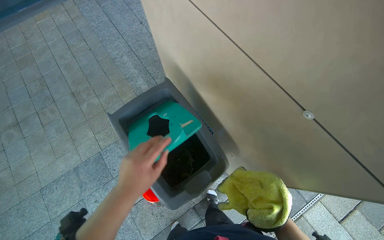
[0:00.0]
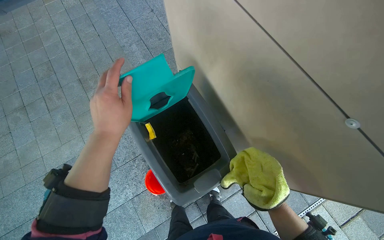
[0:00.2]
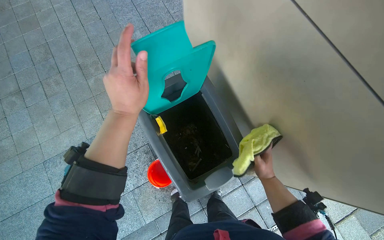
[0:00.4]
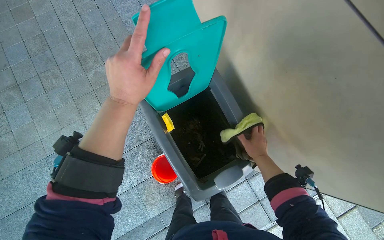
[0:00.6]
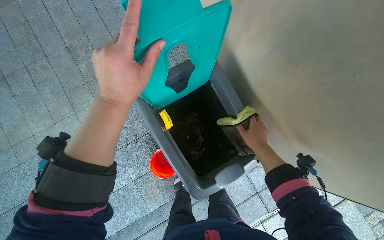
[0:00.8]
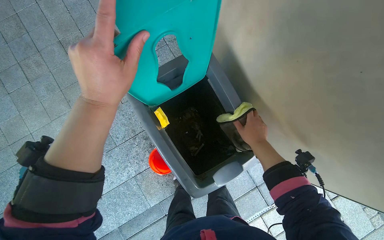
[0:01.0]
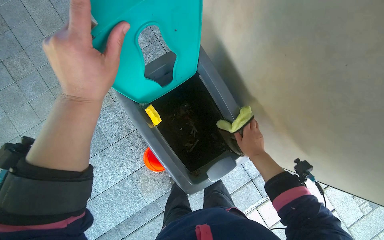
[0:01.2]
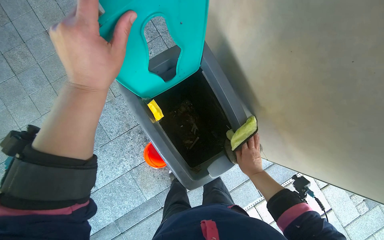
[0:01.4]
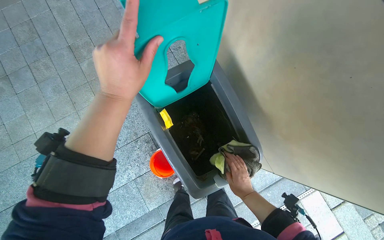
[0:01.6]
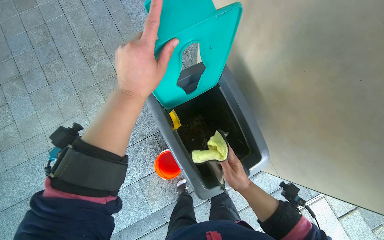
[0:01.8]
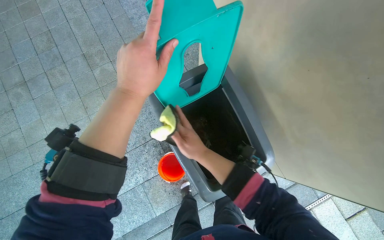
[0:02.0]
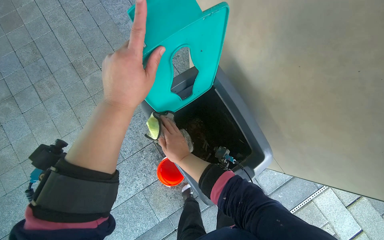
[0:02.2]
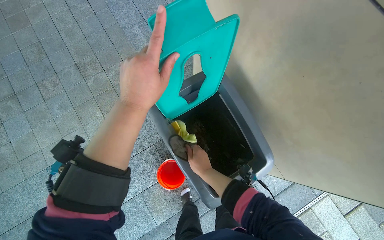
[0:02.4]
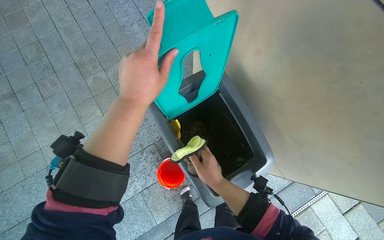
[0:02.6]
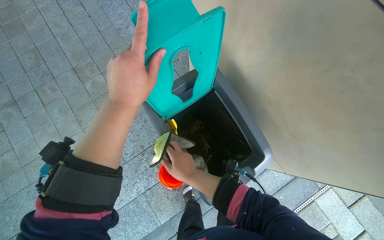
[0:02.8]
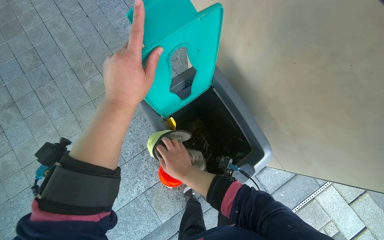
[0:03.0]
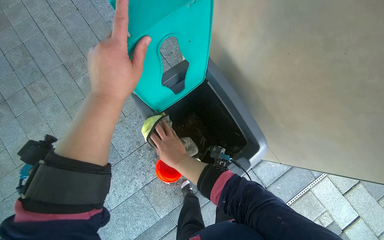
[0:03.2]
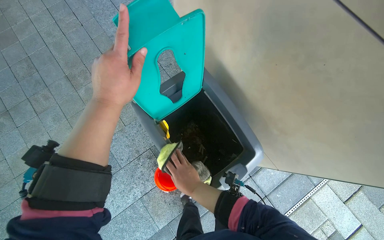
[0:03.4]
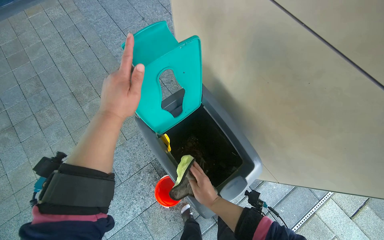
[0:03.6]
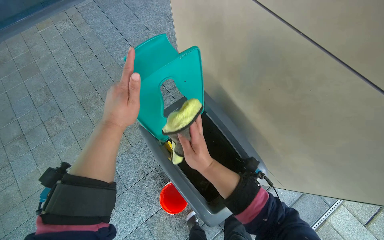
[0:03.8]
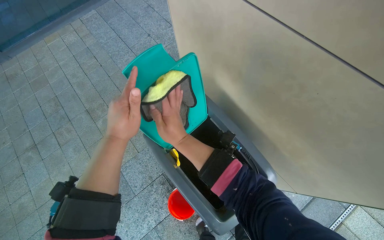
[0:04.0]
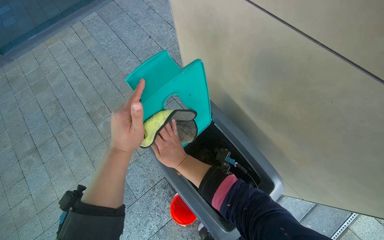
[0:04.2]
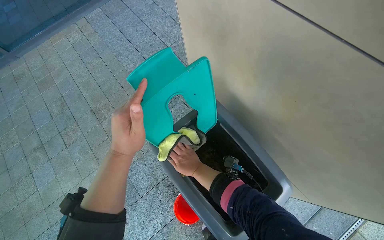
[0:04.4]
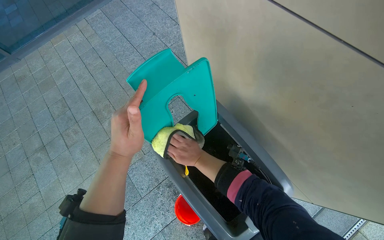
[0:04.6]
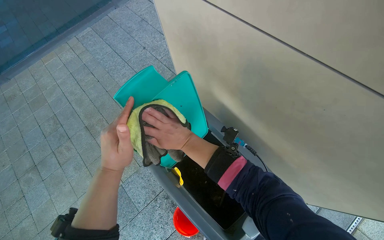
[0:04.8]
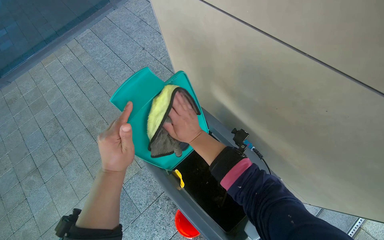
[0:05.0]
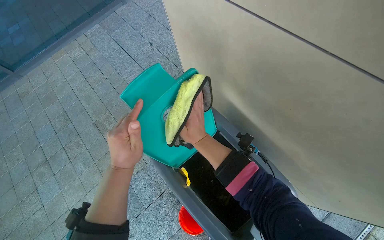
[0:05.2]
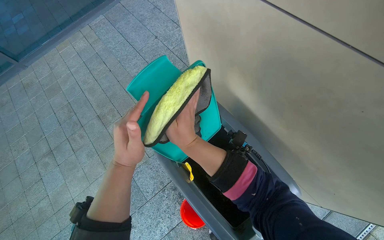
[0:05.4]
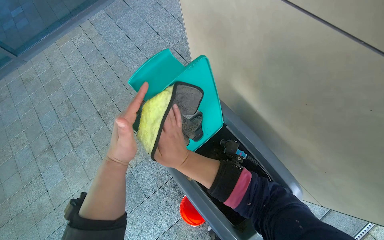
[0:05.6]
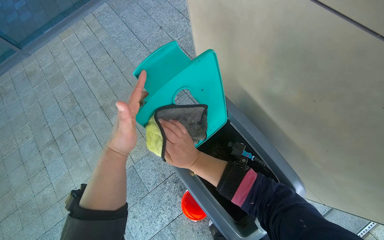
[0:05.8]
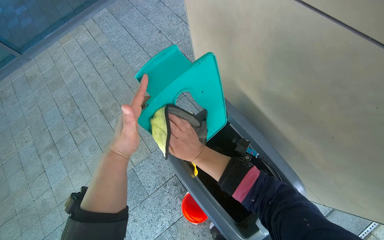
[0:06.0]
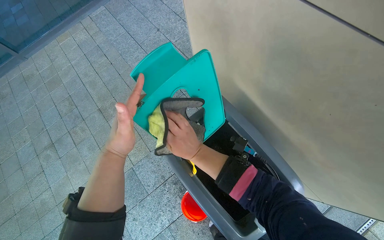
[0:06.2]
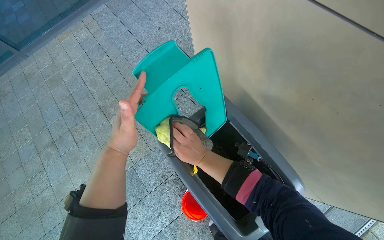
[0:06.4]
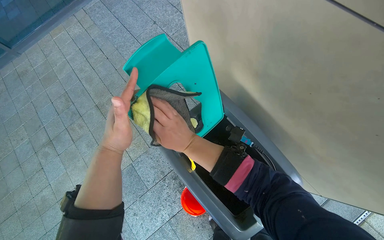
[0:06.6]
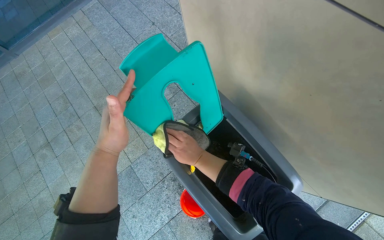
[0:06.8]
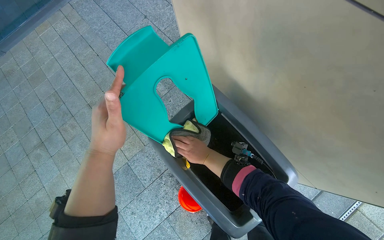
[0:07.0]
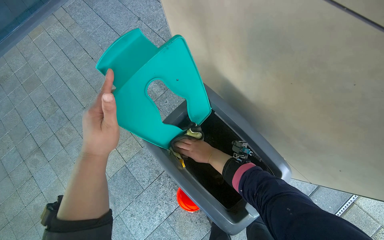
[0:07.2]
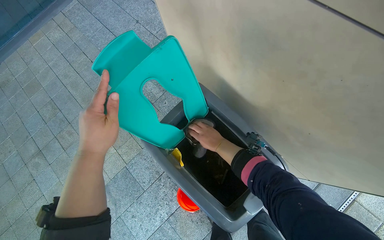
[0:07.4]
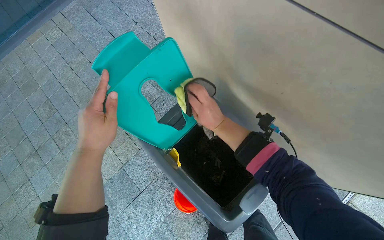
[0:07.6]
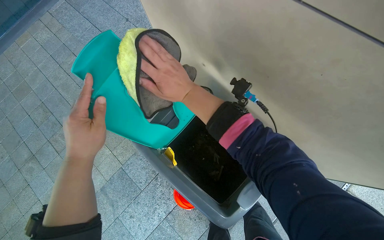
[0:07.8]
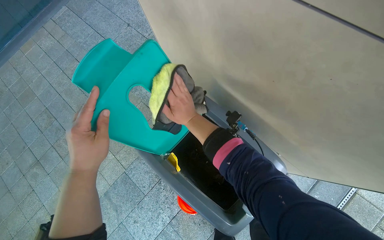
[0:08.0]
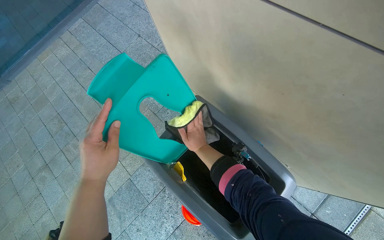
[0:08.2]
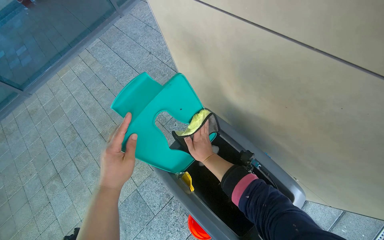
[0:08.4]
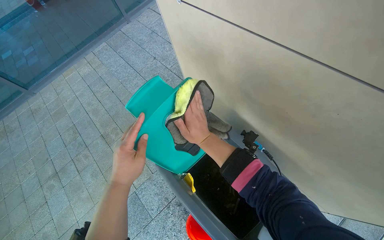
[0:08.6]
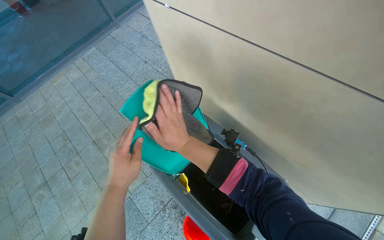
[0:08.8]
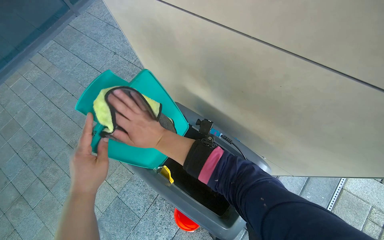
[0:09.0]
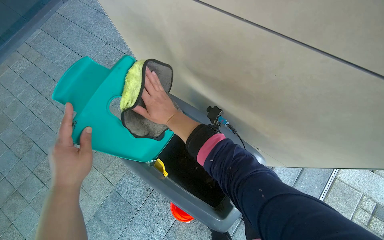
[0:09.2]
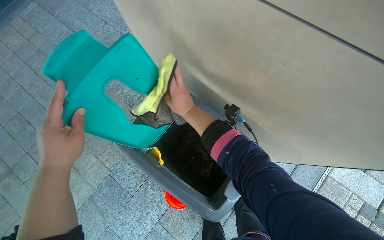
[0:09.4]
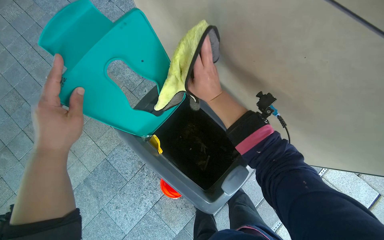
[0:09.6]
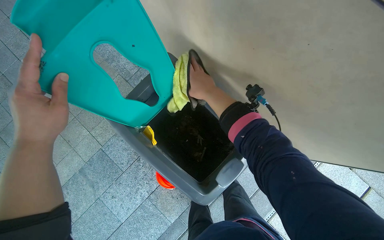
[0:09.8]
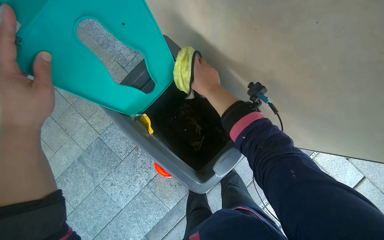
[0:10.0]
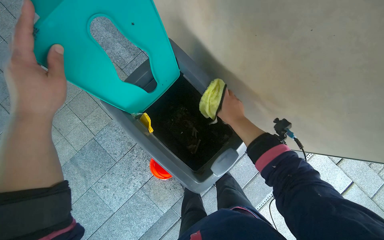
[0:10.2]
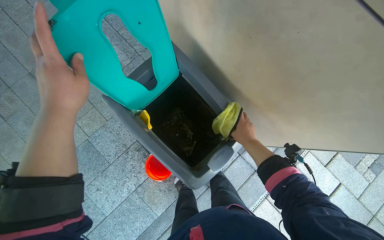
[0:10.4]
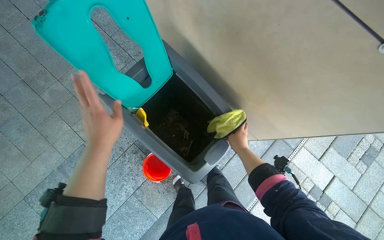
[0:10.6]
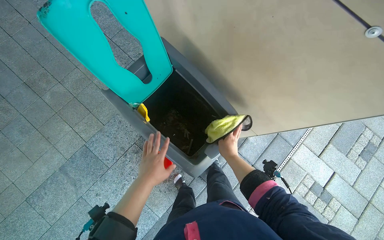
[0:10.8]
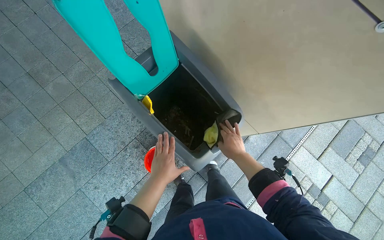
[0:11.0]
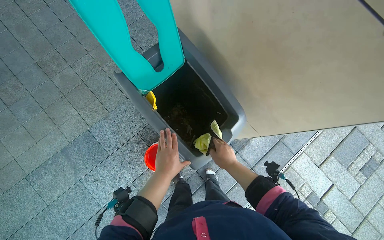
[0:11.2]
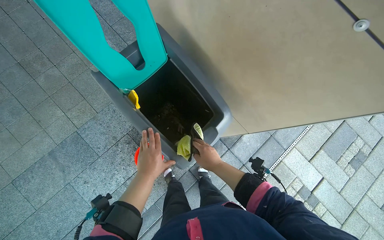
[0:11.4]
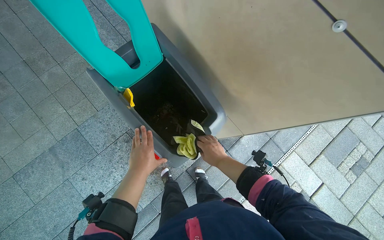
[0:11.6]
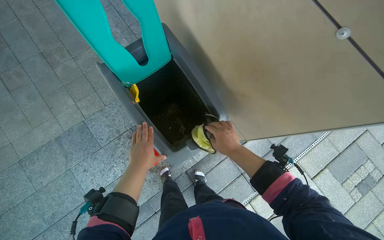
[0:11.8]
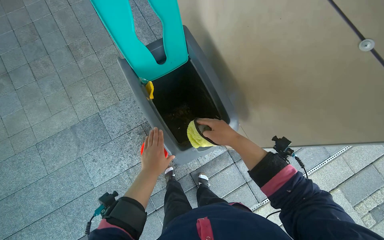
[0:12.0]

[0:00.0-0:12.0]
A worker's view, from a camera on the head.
Job: managing trash.
The whole recording: Cleaning outdoor trash bin. The worker cleans an outdoor trash bin using a cloth and a bucket of water.
0.0 to 1.6 s: The right hand heads farther from the camera, covering roughly 25 cm; the left hand is displaced up the picture by approximately 20 cm.
1.6 to 3.0 s: The right hand swings left and right, some 25 cm each way, with 2 reversals.
3.0 to 4.4 s: The right hand is displaced farther from the camera by roughly 10 cm, and travels up the picture and back again, some 20 cm each way.
6.0 to 7.6 s: The right hand moves to the right, approximately 15 cm, and travels farther from the camera and back again, about 10 cm each way.
7.6 to 9.0 s: The right hand goes approximately 20 cm to the left and nearer to the camera.
9.0 to 10.4 s: The camera pitches downward, by about 15 degrees. The right hand heads to the right and farther from the camera, covering approximately 40 cm.
10.4 to 12.0 s: The left hand shifts some 35 cm down the picture and to the right, while the right hand heads nearer to the camera, covering roughly 15 cm.

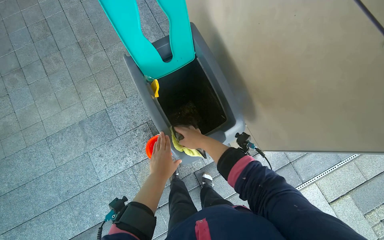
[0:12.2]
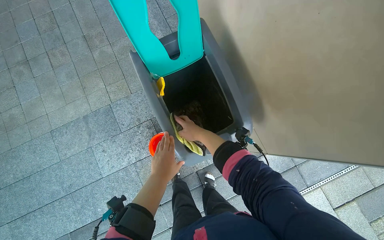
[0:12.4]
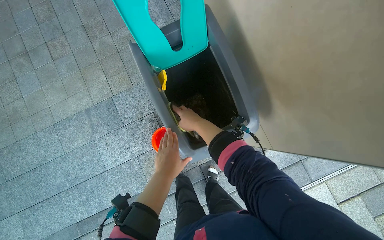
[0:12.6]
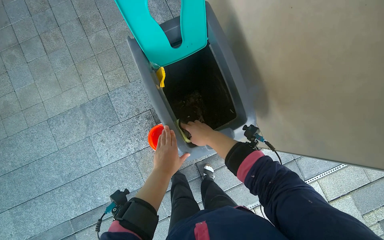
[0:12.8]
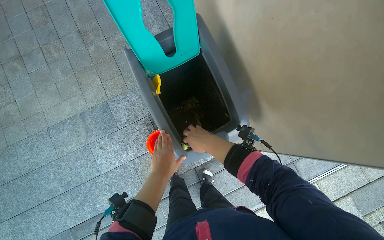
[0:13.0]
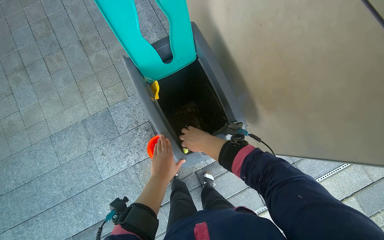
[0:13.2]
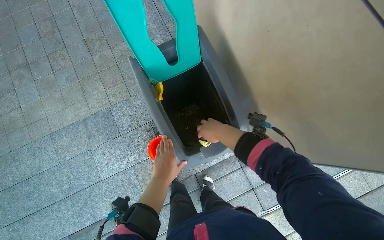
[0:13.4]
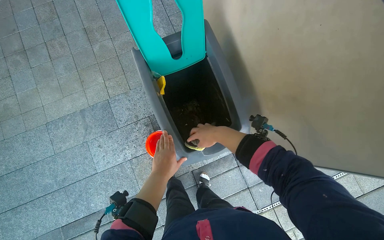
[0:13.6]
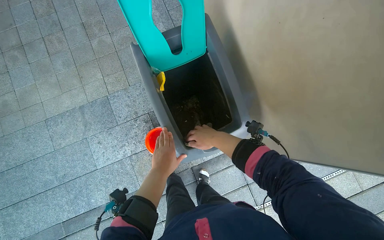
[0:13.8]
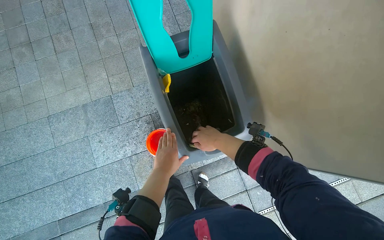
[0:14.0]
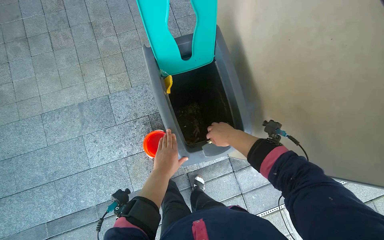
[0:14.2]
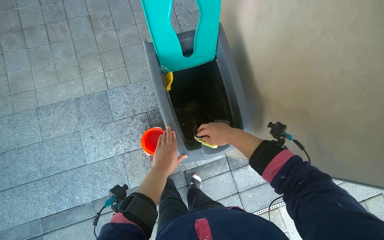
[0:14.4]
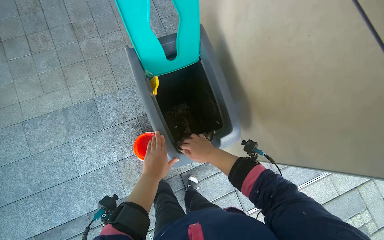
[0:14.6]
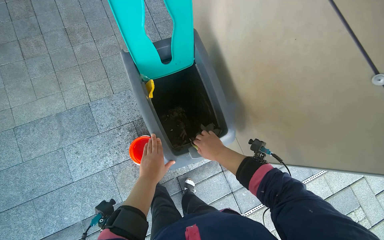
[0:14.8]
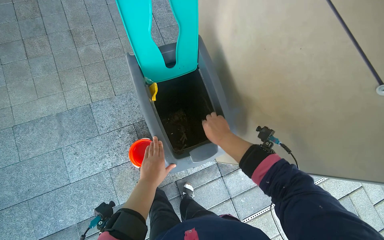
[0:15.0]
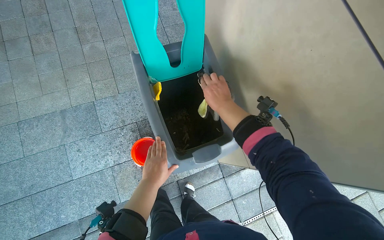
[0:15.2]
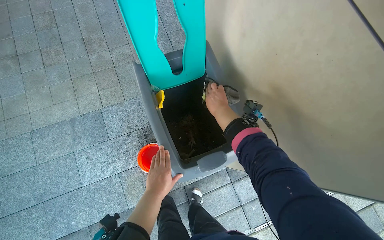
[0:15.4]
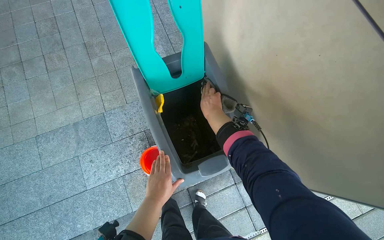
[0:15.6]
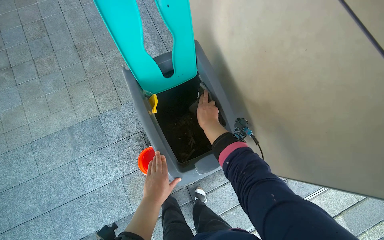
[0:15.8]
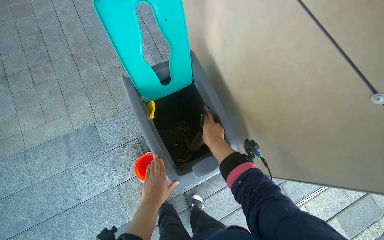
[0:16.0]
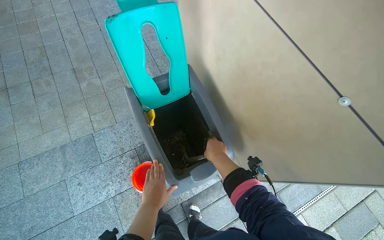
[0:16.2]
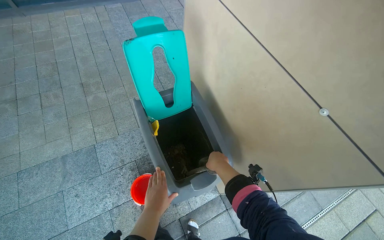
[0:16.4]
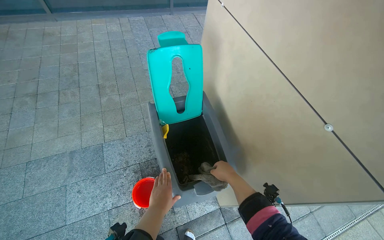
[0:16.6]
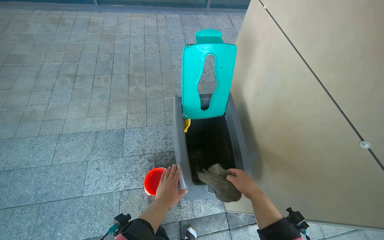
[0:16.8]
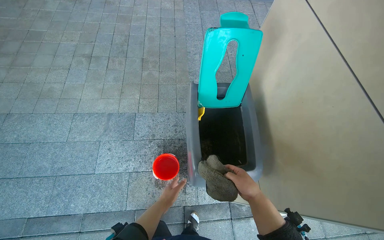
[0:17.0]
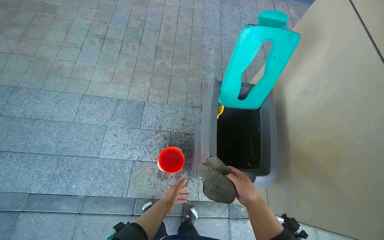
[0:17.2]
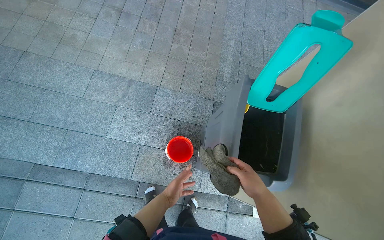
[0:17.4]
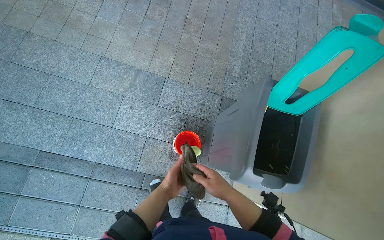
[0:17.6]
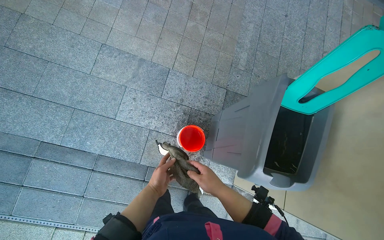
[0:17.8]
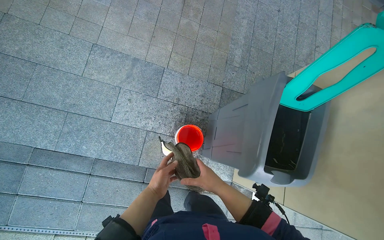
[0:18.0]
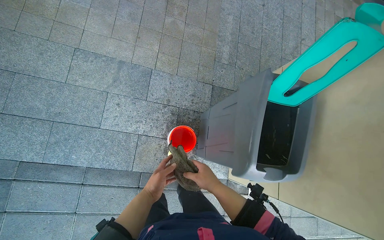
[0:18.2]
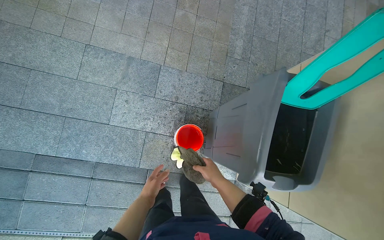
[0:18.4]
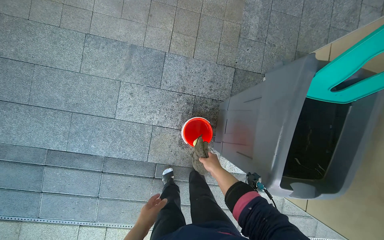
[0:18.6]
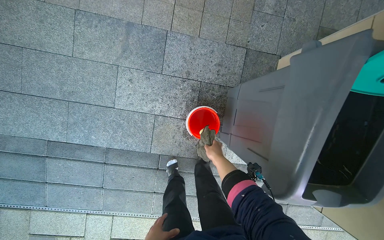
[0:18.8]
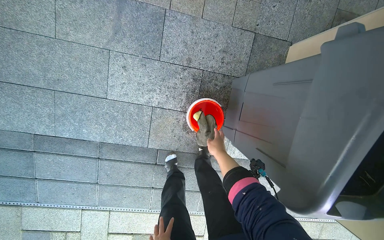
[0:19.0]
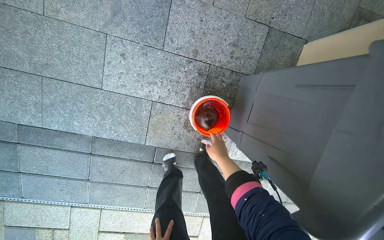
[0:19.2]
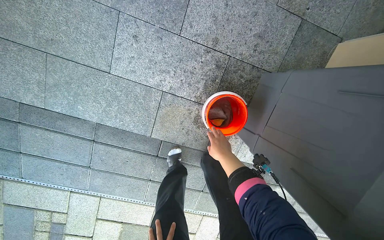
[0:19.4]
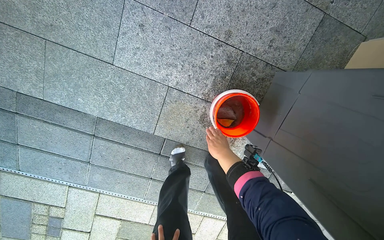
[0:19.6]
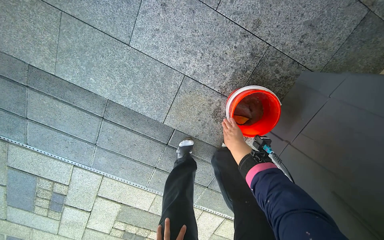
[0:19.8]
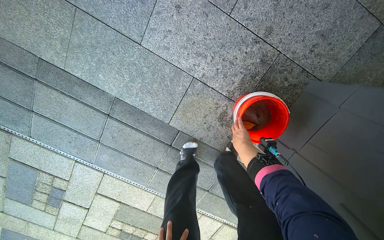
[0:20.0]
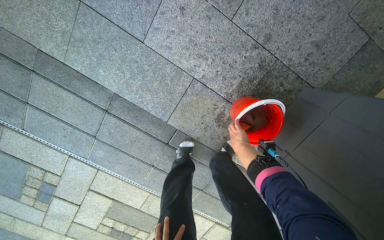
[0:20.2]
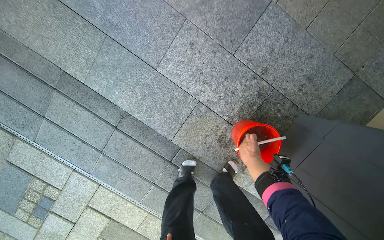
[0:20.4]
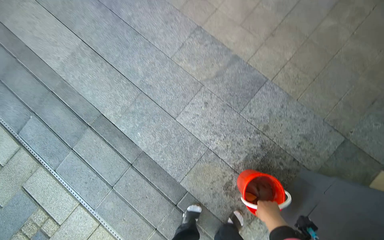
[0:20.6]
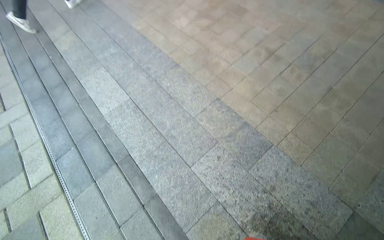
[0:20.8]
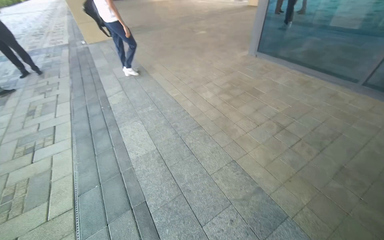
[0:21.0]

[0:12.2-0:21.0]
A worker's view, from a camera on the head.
Job: managing trash.
The whole recording: Cleaning outdoor trash bin. The worker cleans an outdoor trash bin using a cloth and a bucket of water.
12.2 to 13.6 s: The hands make small movements and keep their place.
13.6 to 15.2 s: The right hand shifts some 10 cm up the picture.
15.2 to 16.6 s: The view tilts approximately 20 degrees upward. The right hand shifts about 10 cm down the picture.
16.6 to 18.0 s: The head travels about 50 cm. The view tips downward by roughly 20 degrees. Everything in view rotates approximately 30 degrees clockwise.
18.0 to 19.6 s: The wearer moves approximately 50 cm. The view tilts roughly 25 degrees downward.
19.6 to 21.0 s: The camera travels about 60 cm. The view tilts some 65 degrees upward. The scene rotates clockwise by some 35 degrees.
